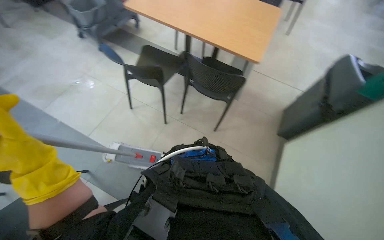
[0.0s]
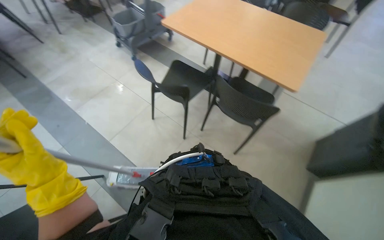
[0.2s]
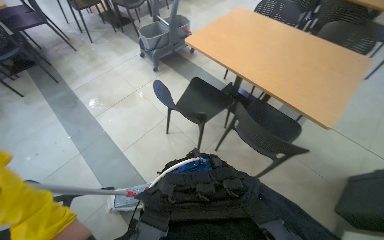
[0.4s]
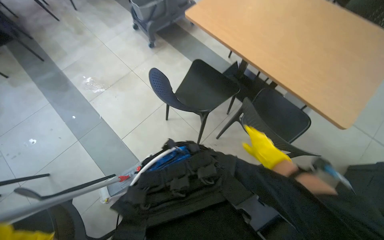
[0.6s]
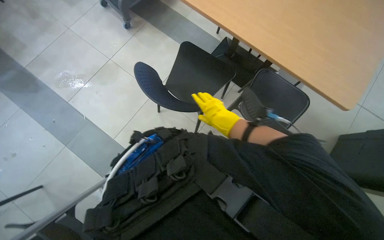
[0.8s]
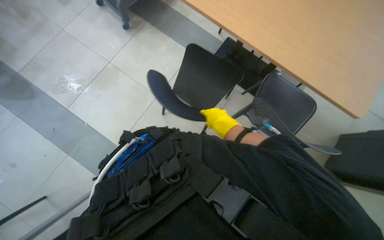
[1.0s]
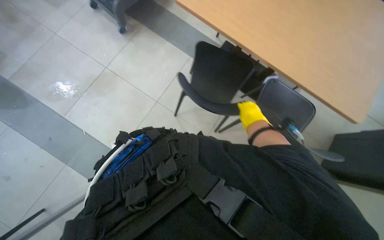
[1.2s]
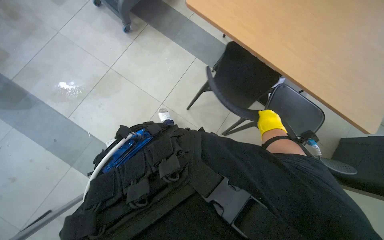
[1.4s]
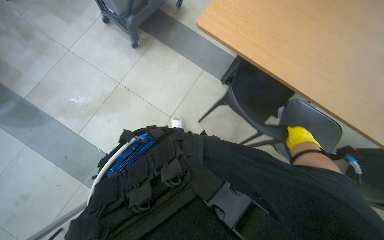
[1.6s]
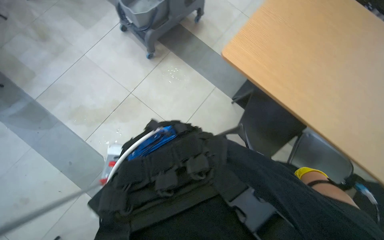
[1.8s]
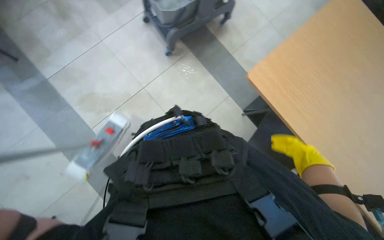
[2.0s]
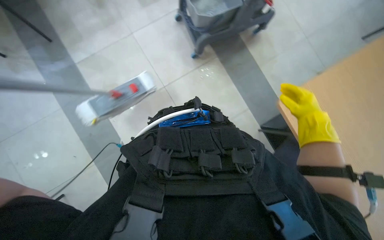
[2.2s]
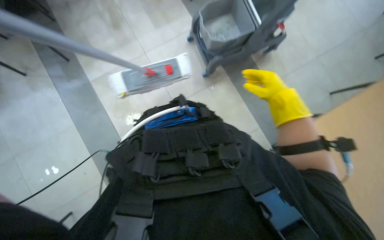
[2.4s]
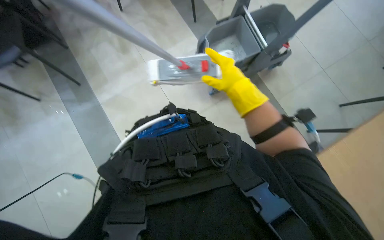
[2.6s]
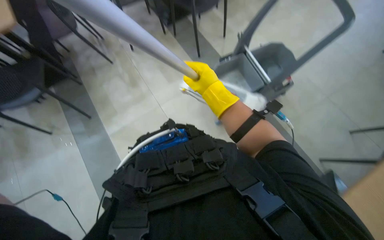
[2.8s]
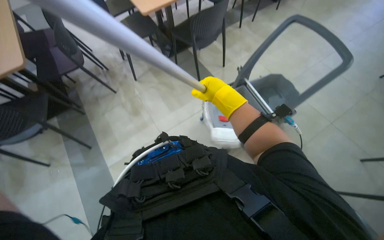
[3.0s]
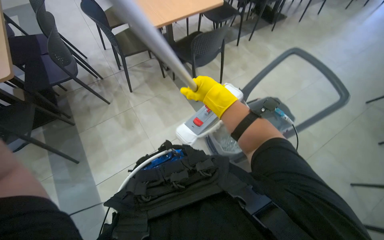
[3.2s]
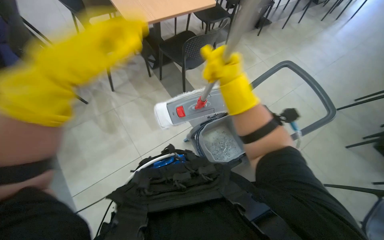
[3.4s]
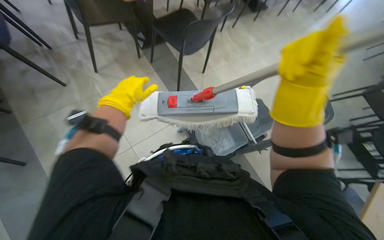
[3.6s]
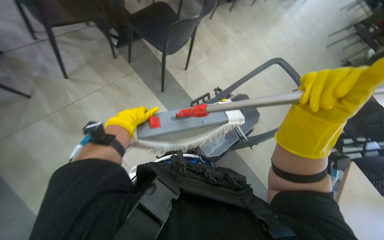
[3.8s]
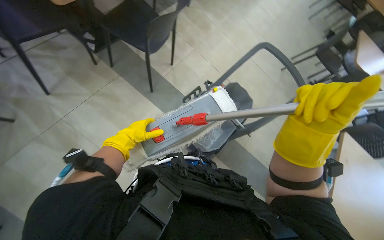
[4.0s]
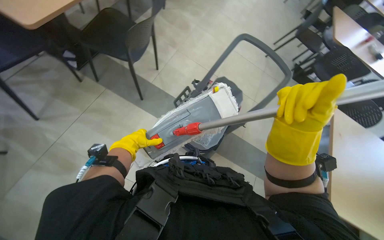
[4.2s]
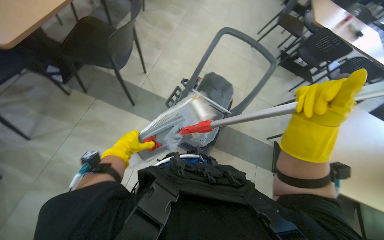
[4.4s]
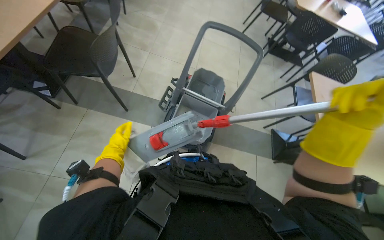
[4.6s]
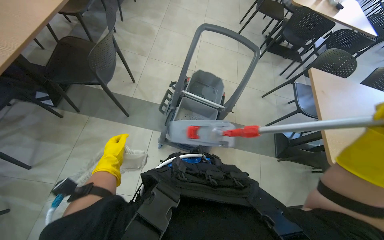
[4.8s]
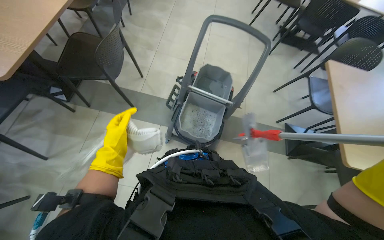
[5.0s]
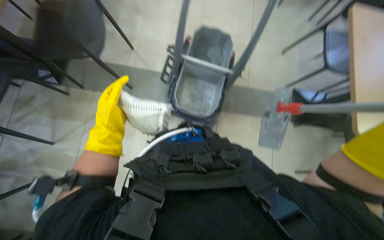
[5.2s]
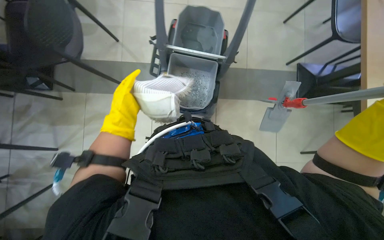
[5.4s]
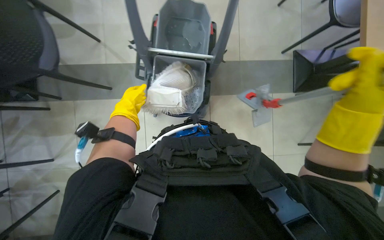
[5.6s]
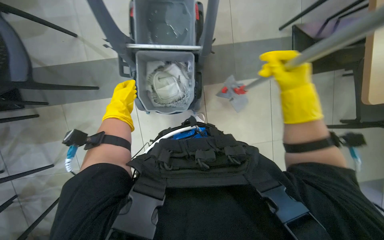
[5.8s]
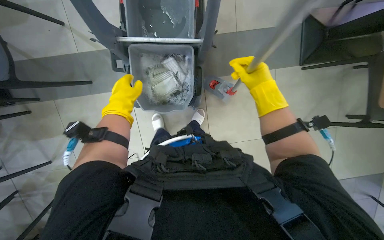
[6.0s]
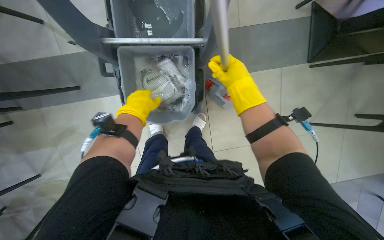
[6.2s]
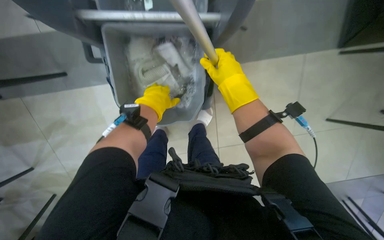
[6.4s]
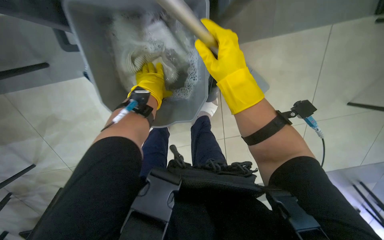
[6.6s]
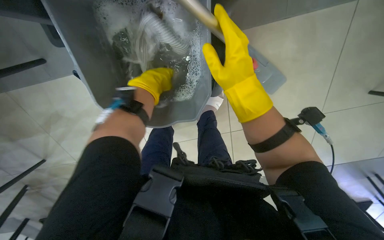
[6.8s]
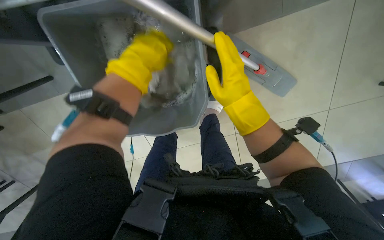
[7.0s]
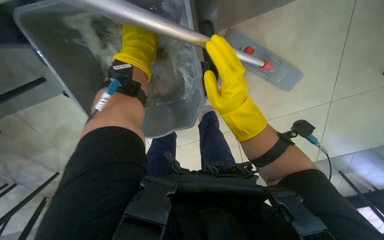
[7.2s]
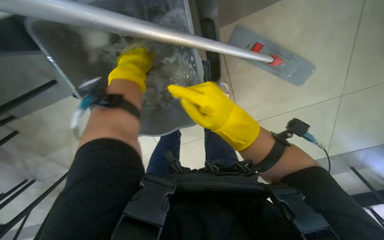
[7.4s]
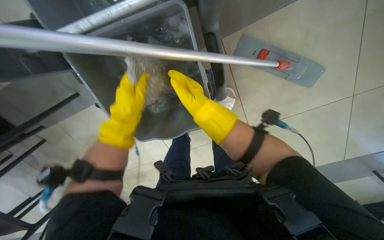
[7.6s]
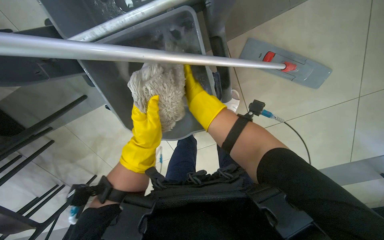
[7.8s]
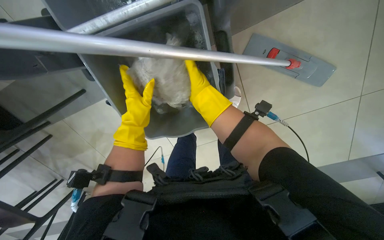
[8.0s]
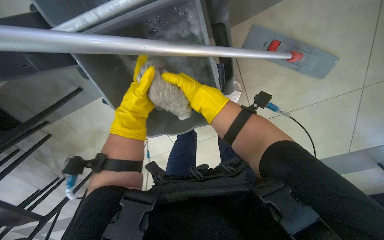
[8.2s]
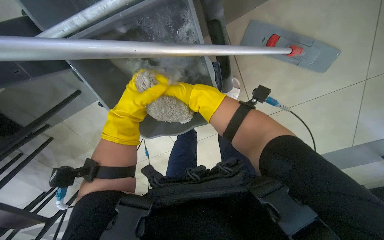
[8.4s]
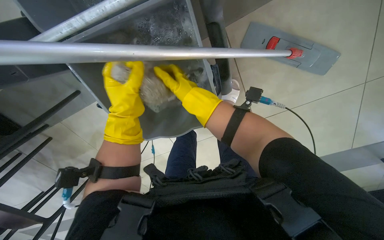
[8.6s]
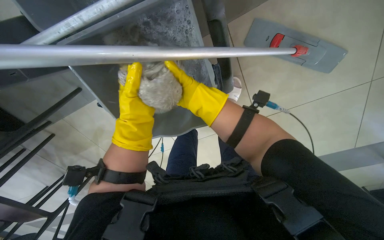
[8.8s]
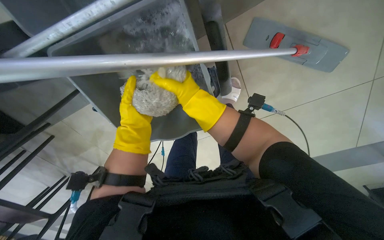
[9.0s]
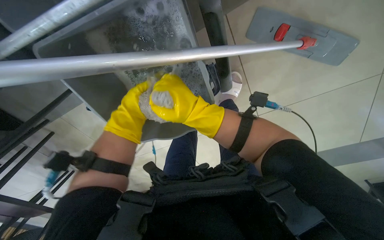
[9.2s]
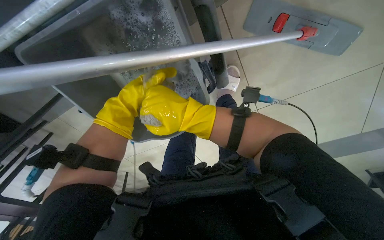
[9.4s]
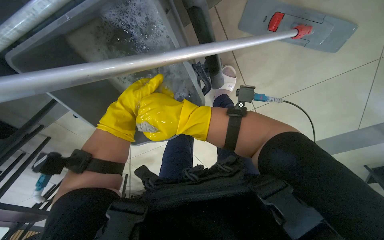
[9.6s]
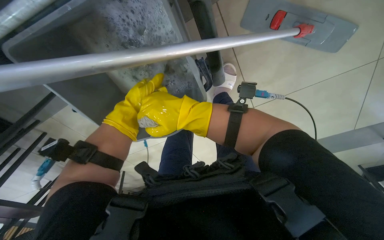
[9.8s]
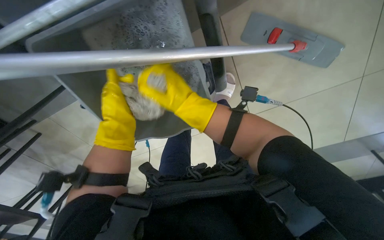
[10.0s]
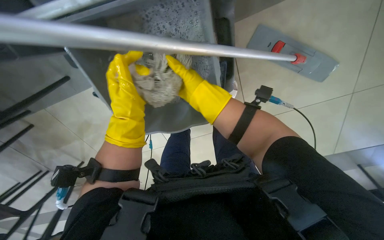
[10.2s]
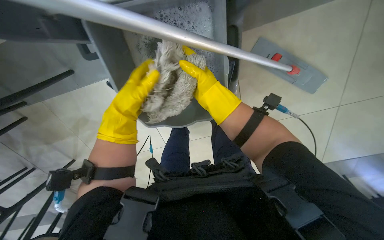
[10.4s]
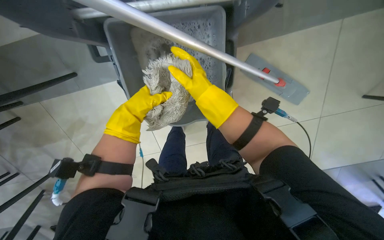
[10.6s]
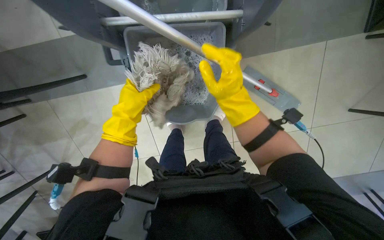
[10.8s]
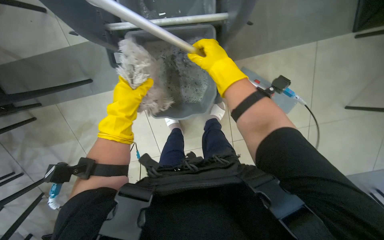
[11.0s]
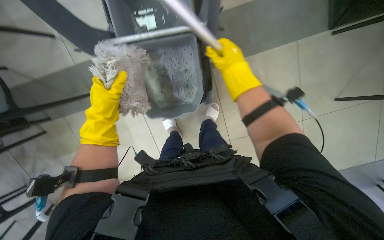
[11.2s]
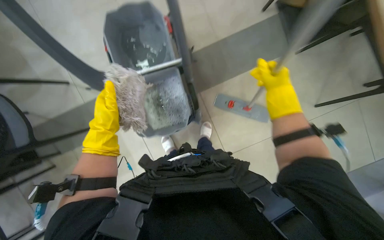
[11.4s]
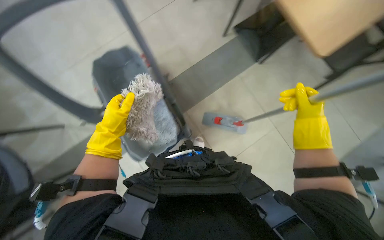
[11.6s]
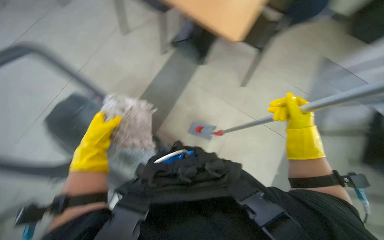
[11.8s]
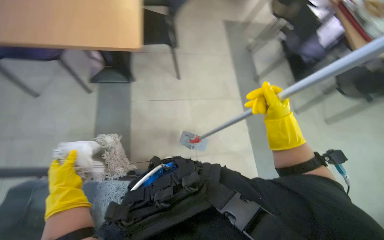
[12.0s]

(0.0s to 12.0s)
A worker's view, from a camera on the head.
Job: mopping floor.
The whole recording: Mopping the floor. The worker mops the floor with a flat mop, pausing to rinse and wring the mop head.
0.0s - 1.6s: The camera travels approximately 80 cm. The camera pitches downward, by about 15 degrees.
1.6s - 3.0s: The head rotates some 30 degrees to the left. The view tilts approximately 20 degrees upward.
3.0s - 4.4s: The wearer looks roughly 40 degrees further to the right.
4.4s - 6.0s: The wearer looks approximately 25 degrees further downward. The left hand goes some 20 cm up the picture.
10.4s - 12.0s: The view tips upward by roughly 15 degrees. The left hand goes roughly 20 cm down the picture and to the left. Meanwhile the right hand travels to the right and down the picture by about 30 cm.

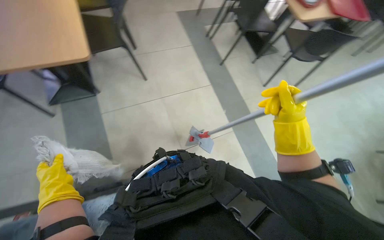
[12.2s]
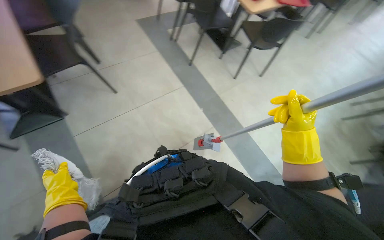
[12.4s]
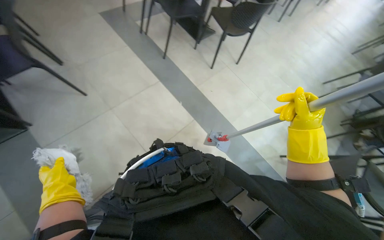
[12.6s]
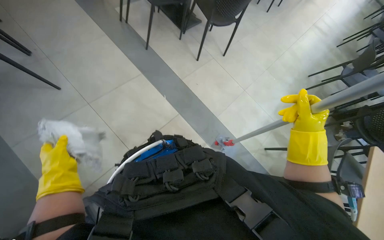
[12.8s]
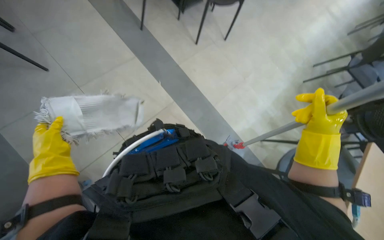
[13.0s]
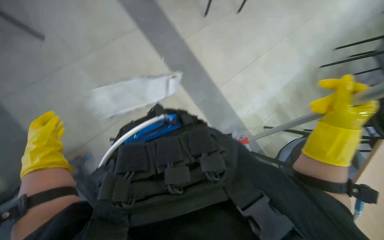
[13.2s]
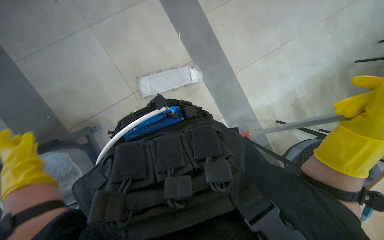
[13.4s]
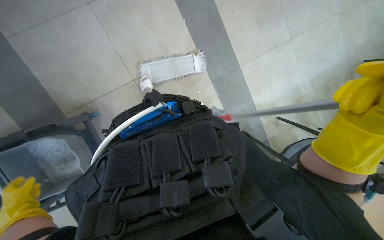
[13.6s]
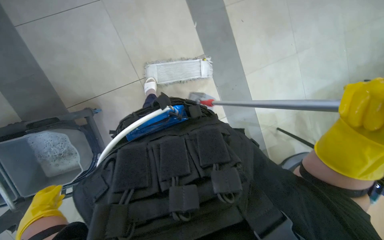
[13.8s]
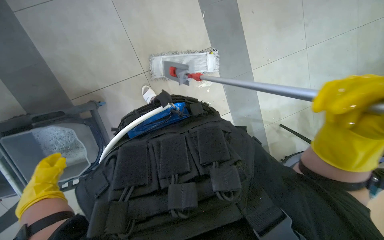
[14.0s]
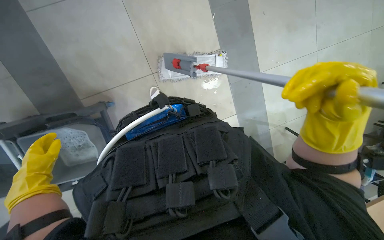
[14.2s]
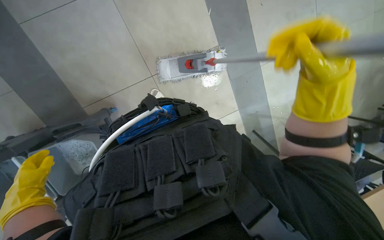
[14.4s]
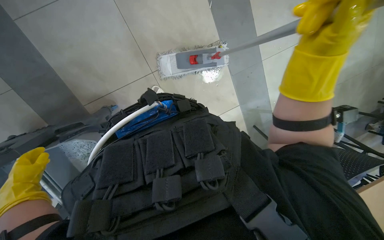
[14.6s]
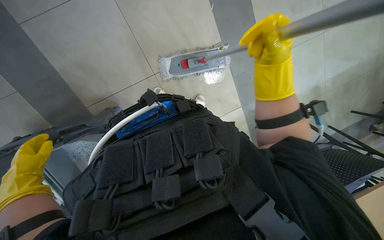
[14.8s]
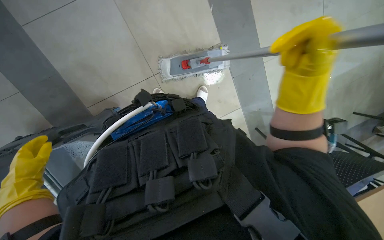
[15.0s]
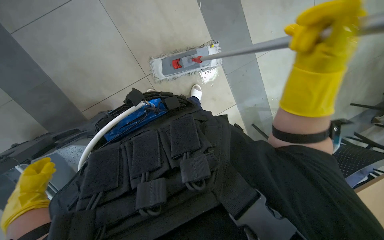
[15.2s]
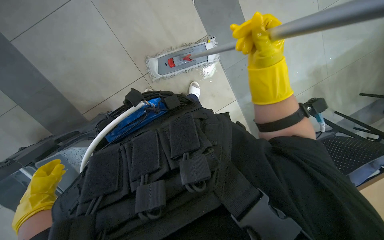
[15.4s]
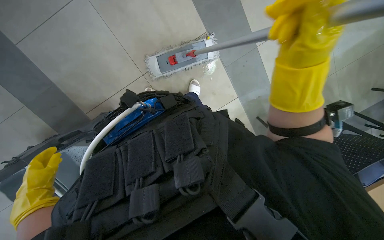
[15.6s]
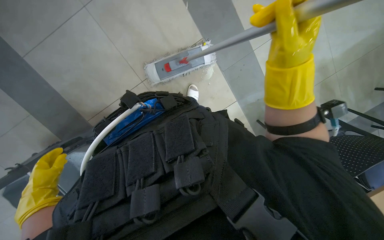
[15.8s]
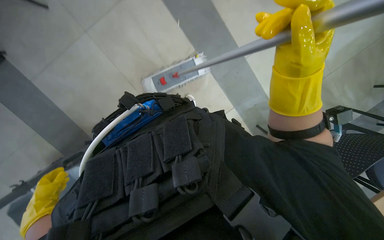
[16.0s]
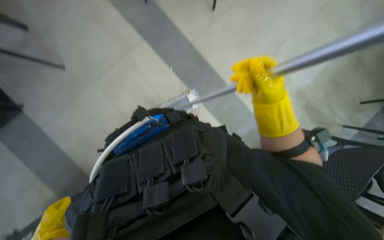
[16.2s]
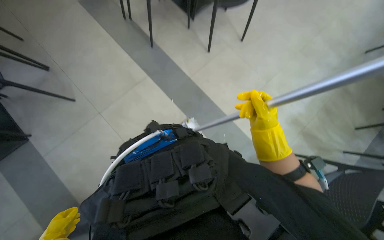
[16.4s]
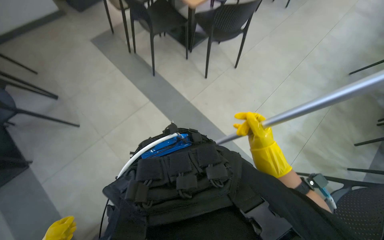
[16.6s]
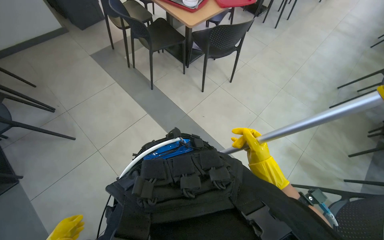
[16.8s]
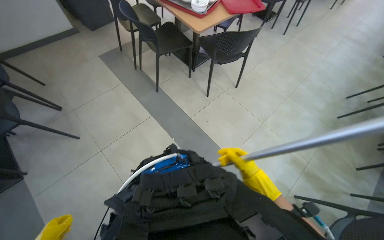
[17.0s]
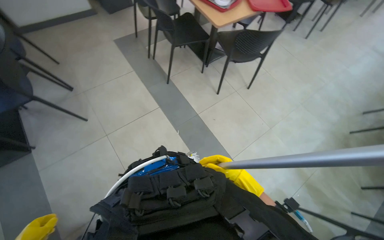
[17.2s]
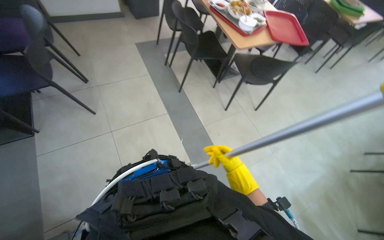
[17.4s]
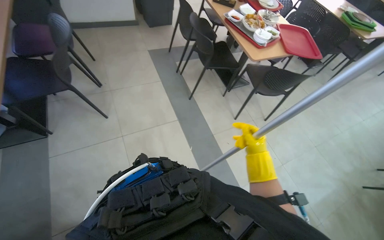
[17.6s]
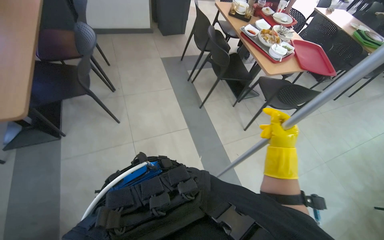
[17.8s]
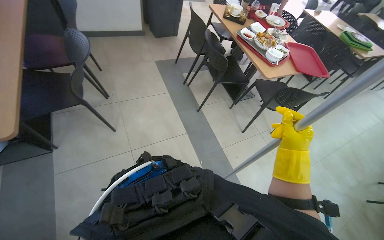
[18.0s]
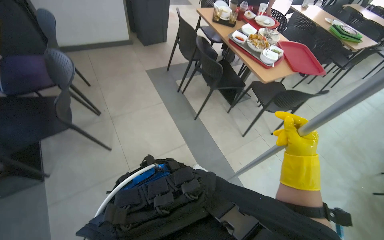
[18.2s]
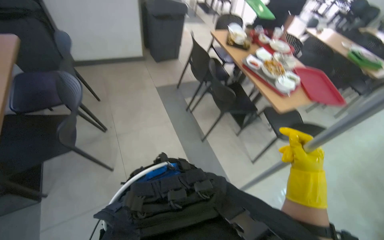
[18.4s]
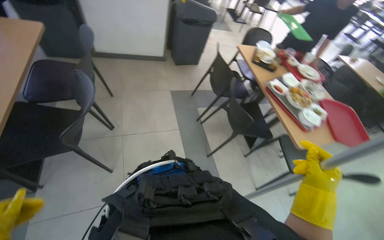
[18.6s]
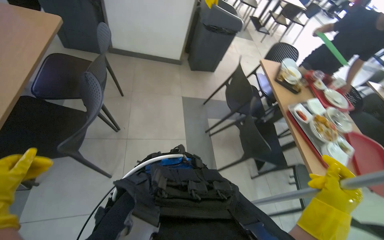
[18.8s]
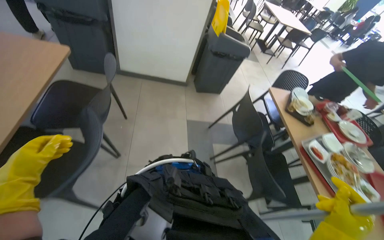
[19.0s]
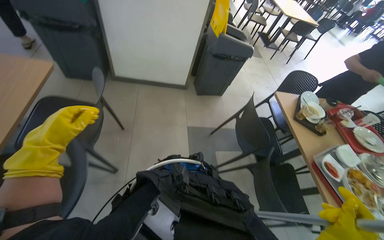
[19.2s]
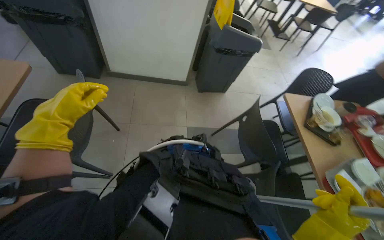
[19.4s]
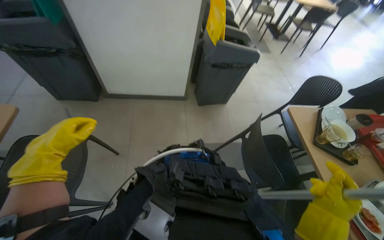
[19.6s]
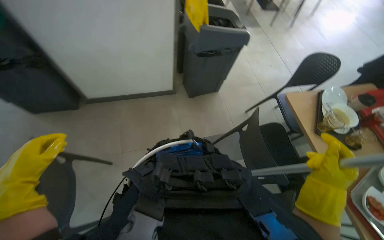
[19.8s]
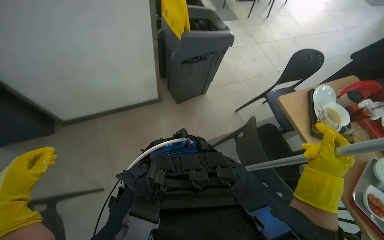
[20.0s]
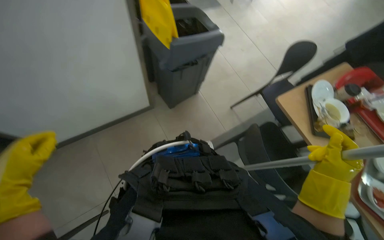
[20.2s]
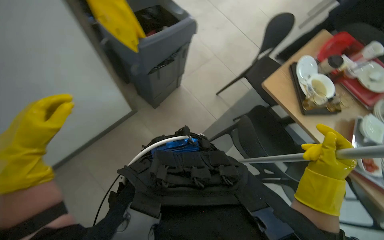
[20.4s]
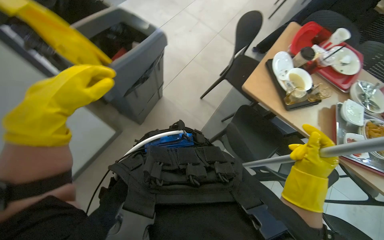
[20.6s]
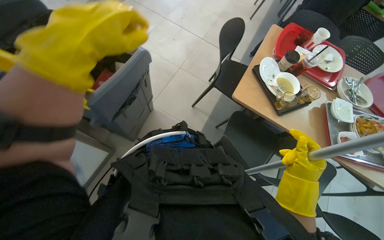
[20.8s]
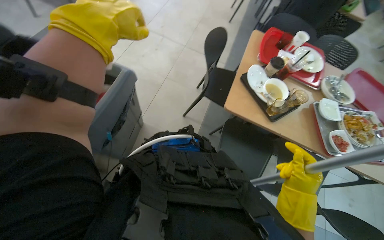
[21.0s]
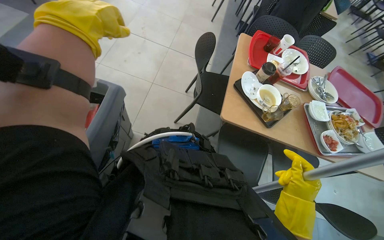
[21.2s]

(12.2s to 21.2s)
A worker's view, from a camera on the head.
Job: mopping floor.
The whole recording: Mopping the floor. The worker mops the floor with a flat mop, pausing to rinse and wring the mop head.
12.2s - 13.8s: The camera pitches downward, by approximately 25 degrees. The left hand is displaced down the picture by some 25 cm.
13.8s - 15.2s: The left hand moves up the picture, approximately 10 cm. The right hand heads up the picture and farther from the camera, covering approximately 15 cm.
15.2s - 16.6s: The camera pitches upward, by about 30 degrees.
16.6s - 18.2s: The wearer moves approximately 40 cm. The view tilts approximately 15 degrees upward.
18.2s - 19.8s: The head travels some 1 m. The head turns to the left by about 15 degrees.
19.8s - 21.2s: The camera travels roughly 60 cm. The head rotates approximately 55 degrees to the right.
